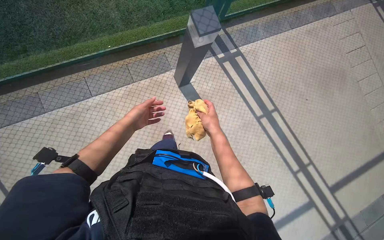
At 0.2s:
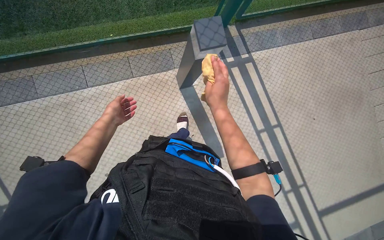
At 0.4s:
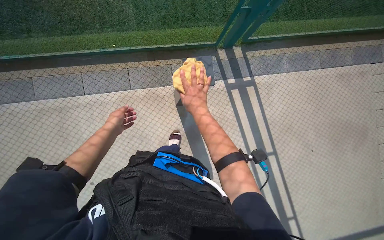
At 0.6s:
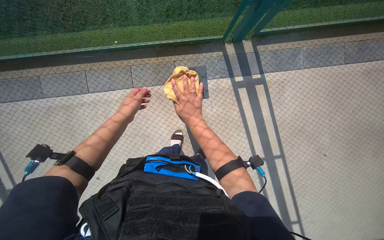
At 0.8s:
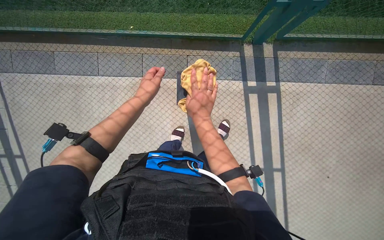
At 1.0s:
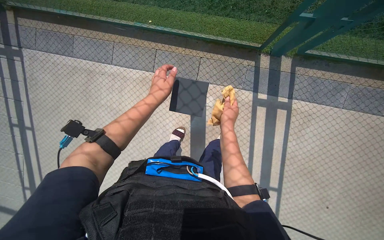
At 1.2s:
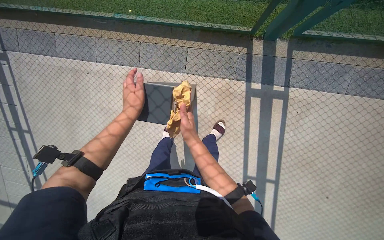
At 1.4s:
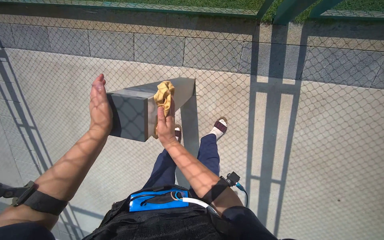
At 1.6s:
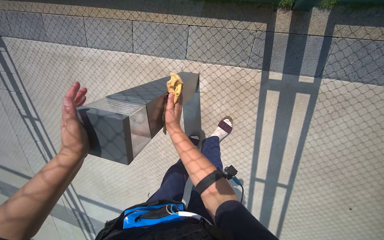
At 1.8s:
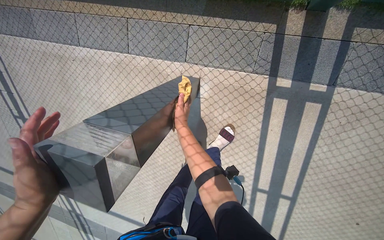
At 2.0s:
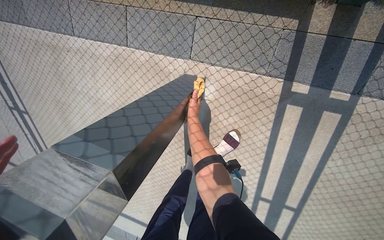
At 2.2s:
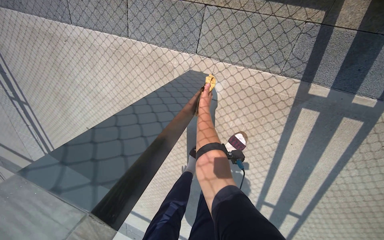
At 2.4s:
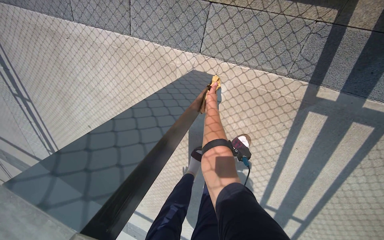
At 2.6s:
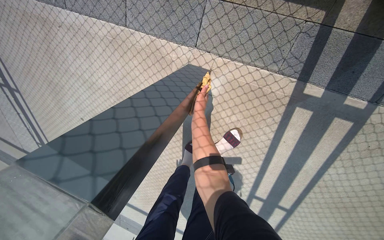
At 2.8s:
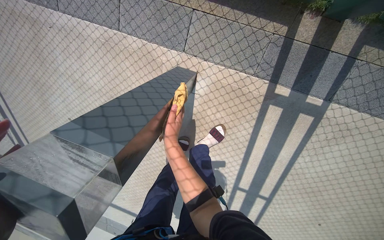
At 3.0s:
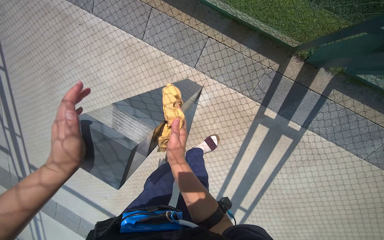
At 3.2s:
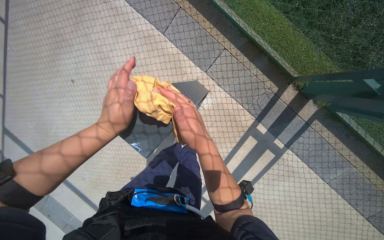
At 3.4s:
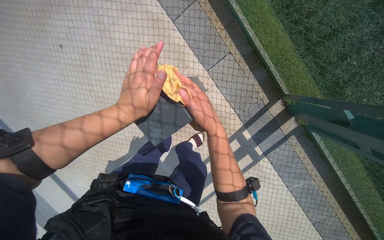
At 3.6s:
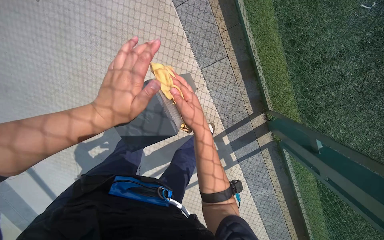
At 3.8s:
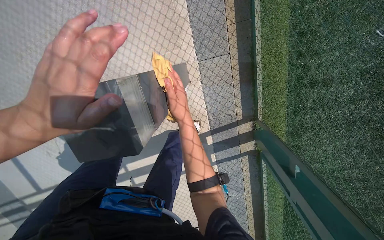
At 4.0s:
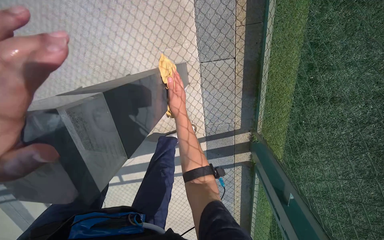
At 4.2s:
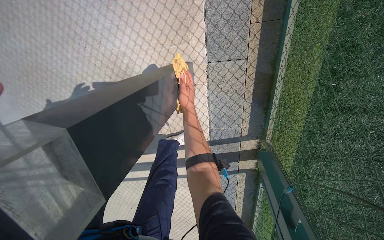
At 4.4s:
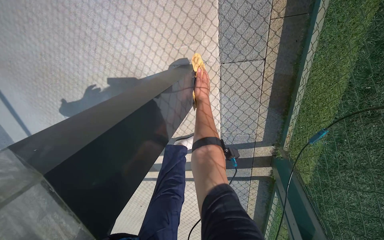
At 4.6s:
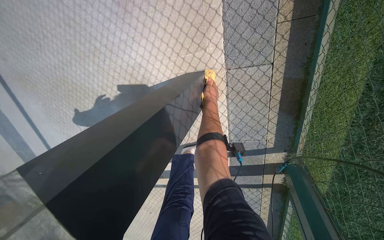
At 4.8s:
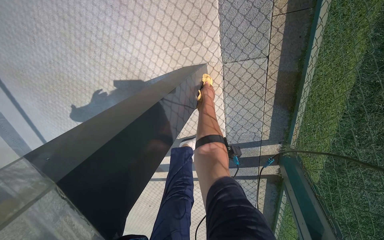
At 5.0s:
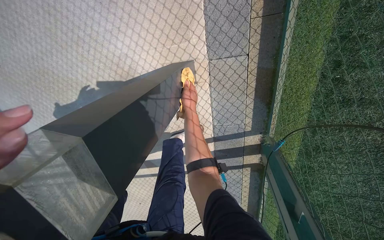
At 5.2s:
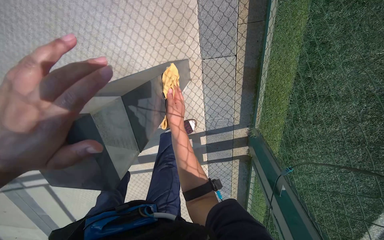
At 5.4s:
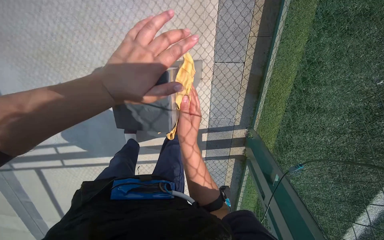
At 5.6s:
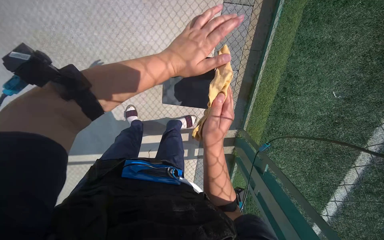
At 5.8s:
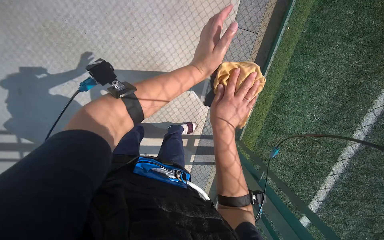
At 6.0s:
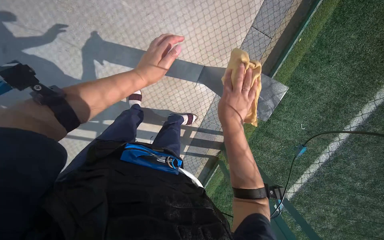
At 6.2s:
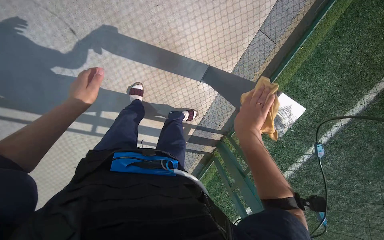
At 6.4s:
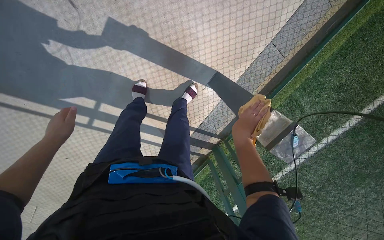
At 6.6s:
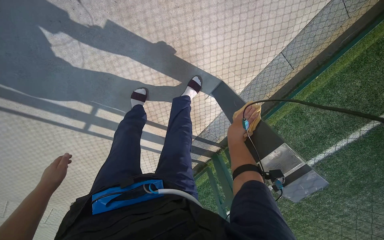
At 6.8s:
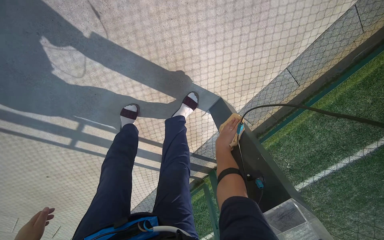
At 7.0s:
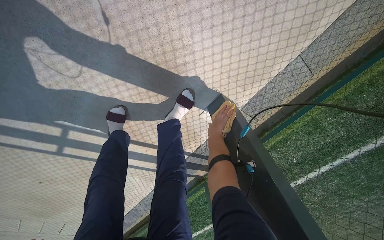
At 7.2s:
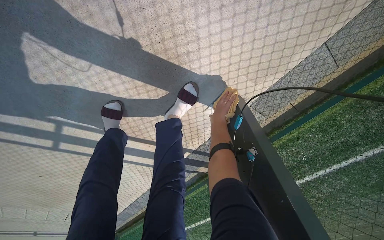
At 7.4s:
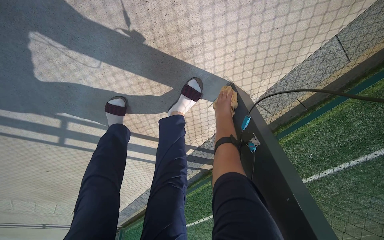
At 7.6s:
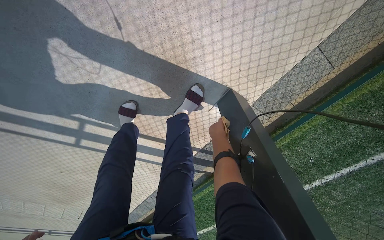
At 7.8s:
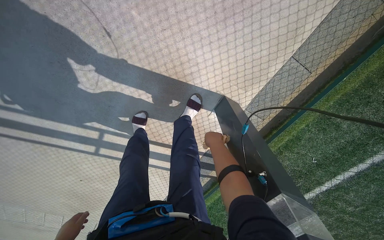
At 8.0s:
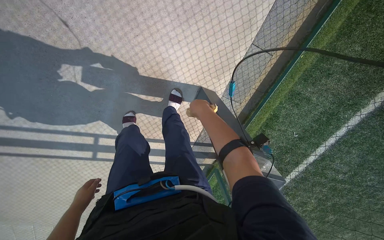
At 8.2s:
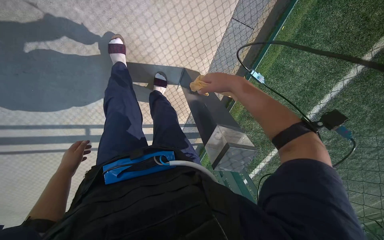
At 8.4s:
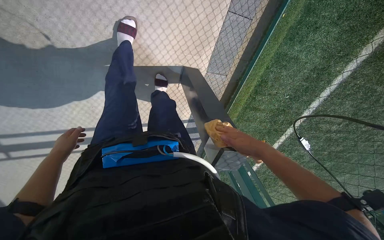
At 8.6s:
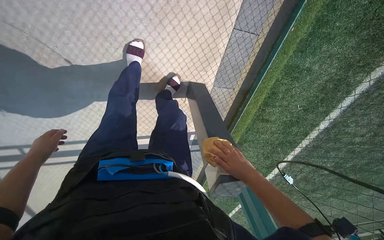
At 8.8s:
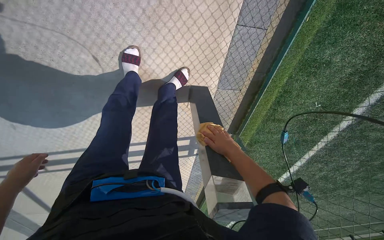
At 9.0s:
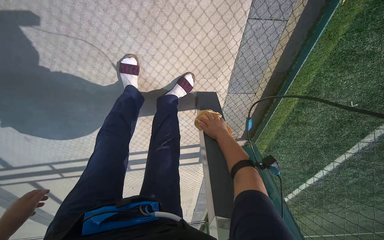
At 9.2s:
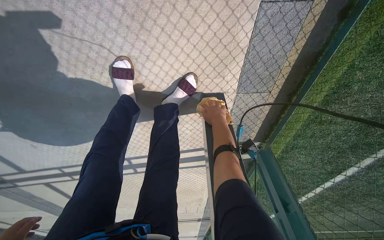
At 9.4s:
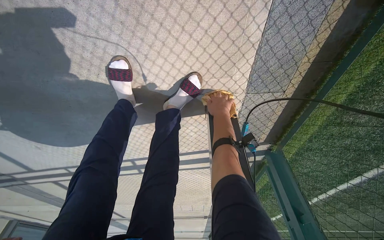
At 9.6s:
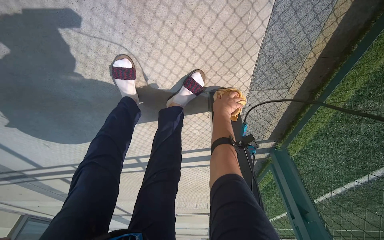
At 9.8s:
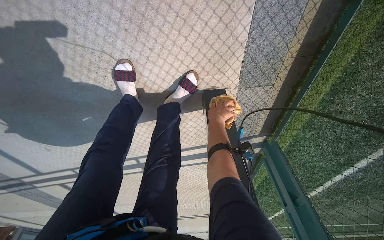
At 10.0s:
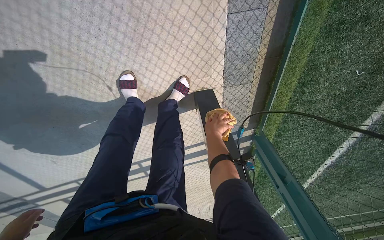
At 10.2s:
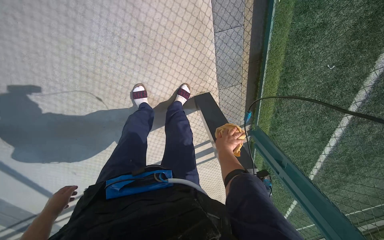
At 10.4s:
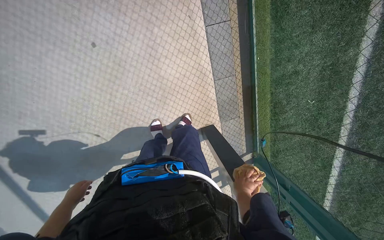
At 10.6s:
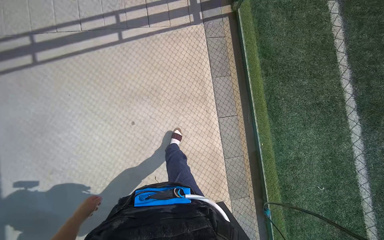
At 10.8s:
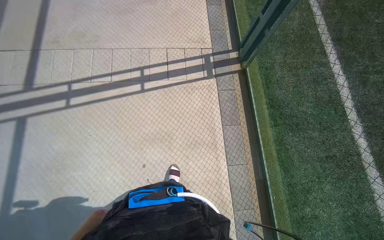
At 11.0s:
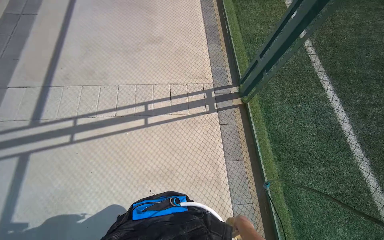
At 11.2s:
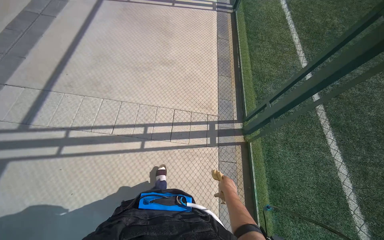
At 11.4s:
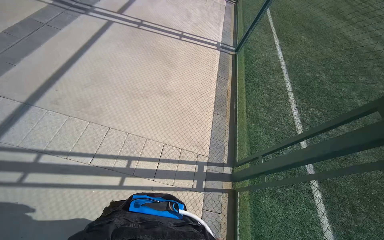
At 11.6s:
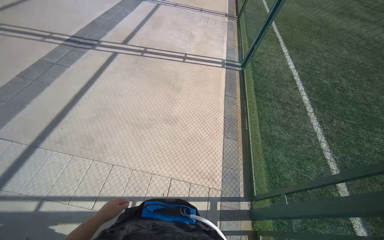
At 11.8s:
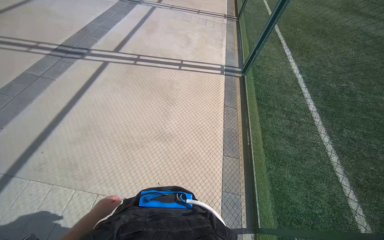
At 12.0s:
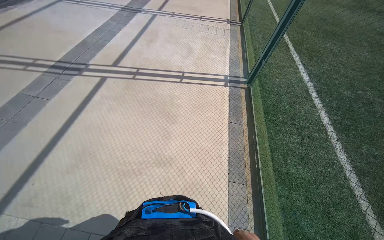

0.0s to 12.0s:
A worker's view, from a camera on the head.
Job: wiping surfaces.
The whole recording: Wiping outdoor structures with cloth. The worker wipes the outdoor lights with a cloth, periodically re-wetting it in a bucket.
0.0s to 1.6s: The wearer moves approximately 70 cm. The head rotates approximately 30 degrees to the left. The view tilts roughly 15 degrees downward.
1.6s to 3.0s: The right hand reaches some 40 cm farther from the camera, then returns.
4.4s to 6.0s: The camera is carried some 70 cm. The camera is aimed approximately 30 degrees further to the right.
6.0s to 7.6s: The camera is carried roughly 60 cm. The view tips downward by roughly 15 degrees.
7.6s to 9.0s: The view swings approximately 20 degrees to the left. The right hand heads nearer to the camera, covering roughly 15 cm.
9.0s to 10.4s: The right hand is displaced down the picture by roughly 35 cm.
10.4s to 12.0s: The wearer moves about 1.5 m. The view tips upward by approximately 25 degrees.

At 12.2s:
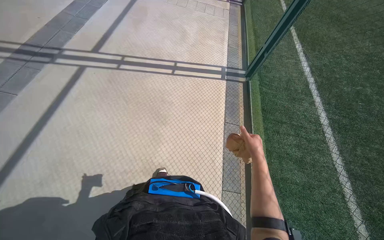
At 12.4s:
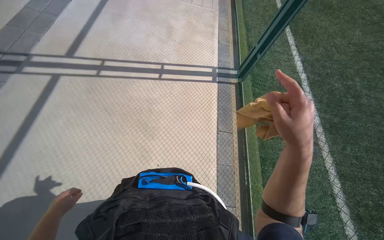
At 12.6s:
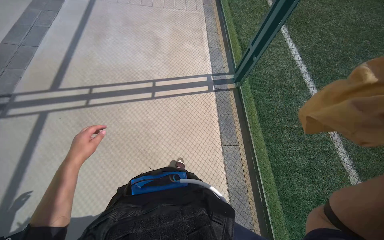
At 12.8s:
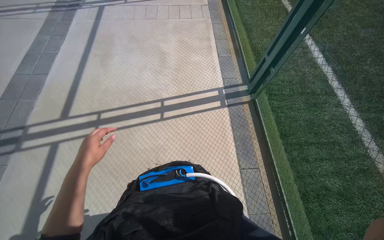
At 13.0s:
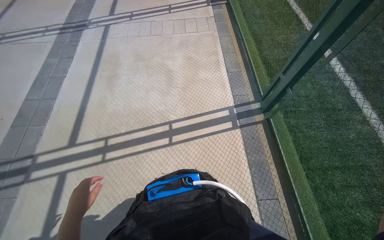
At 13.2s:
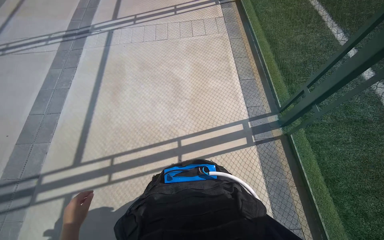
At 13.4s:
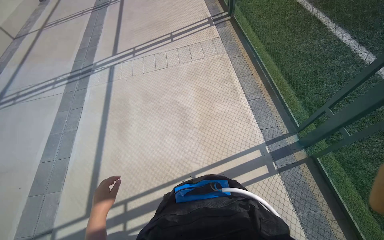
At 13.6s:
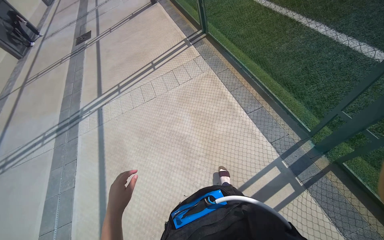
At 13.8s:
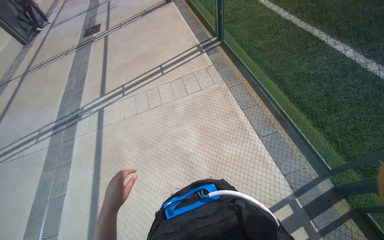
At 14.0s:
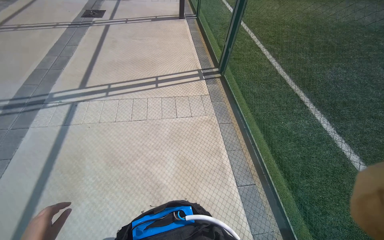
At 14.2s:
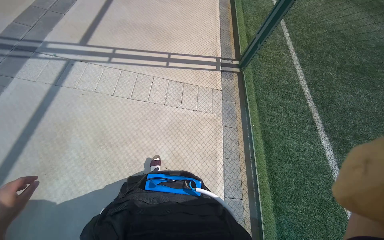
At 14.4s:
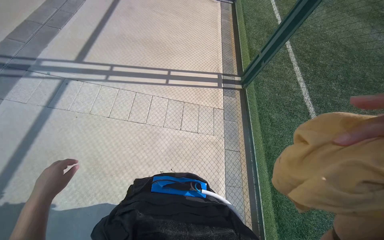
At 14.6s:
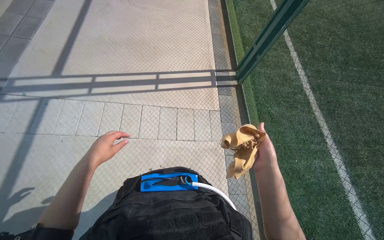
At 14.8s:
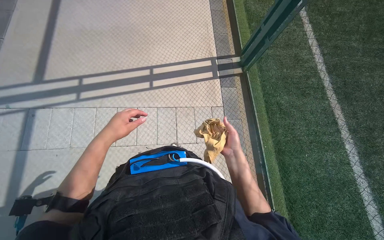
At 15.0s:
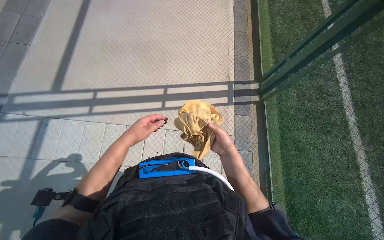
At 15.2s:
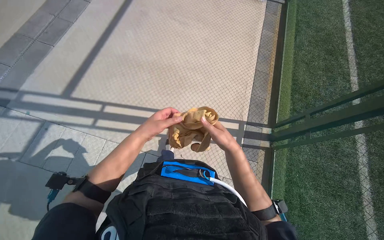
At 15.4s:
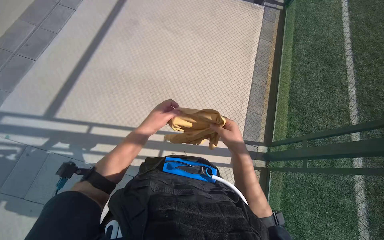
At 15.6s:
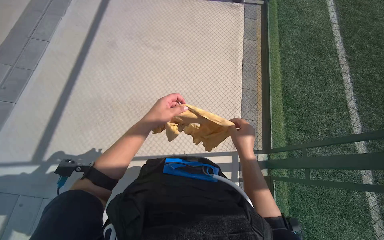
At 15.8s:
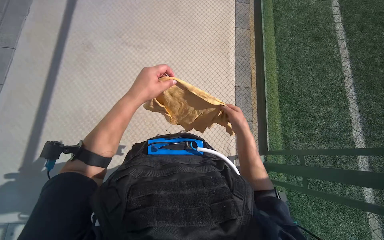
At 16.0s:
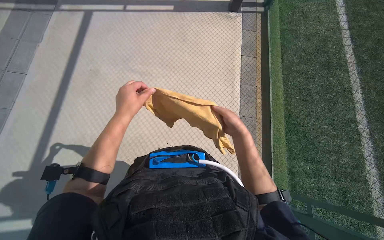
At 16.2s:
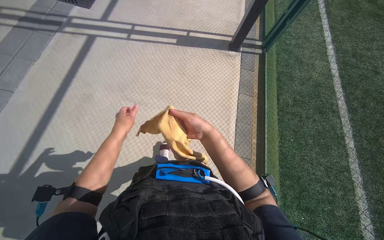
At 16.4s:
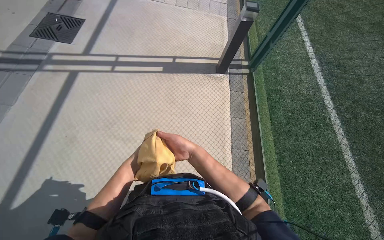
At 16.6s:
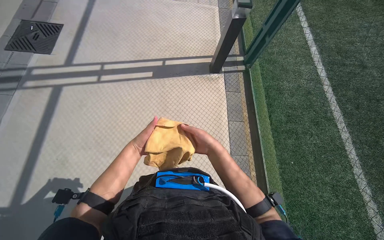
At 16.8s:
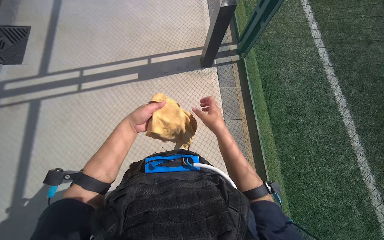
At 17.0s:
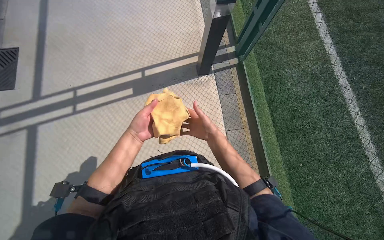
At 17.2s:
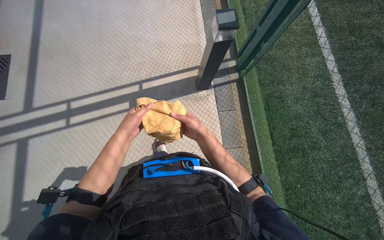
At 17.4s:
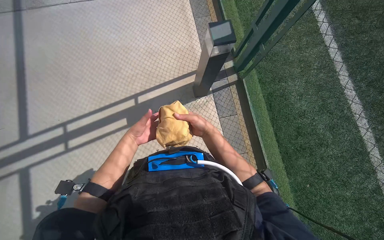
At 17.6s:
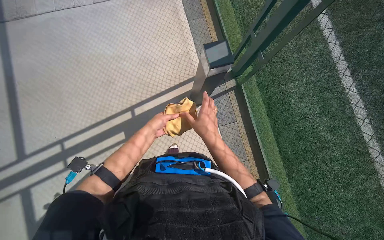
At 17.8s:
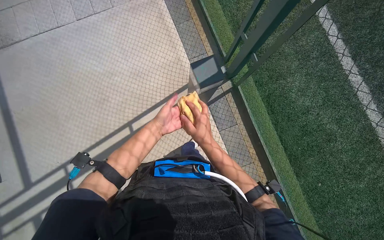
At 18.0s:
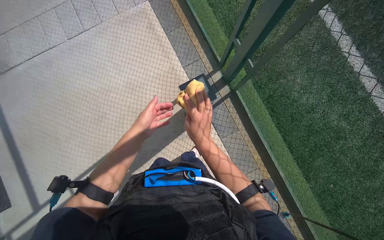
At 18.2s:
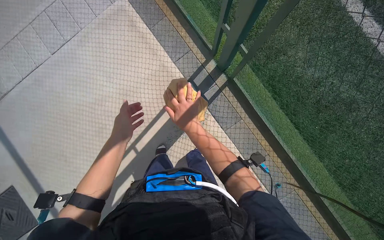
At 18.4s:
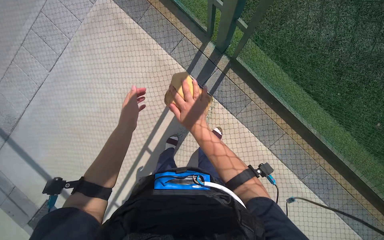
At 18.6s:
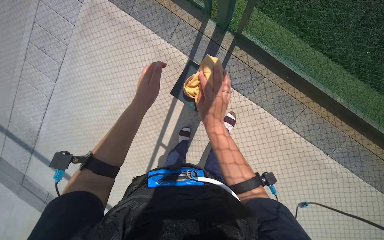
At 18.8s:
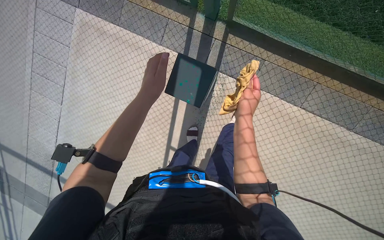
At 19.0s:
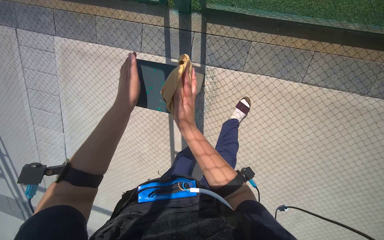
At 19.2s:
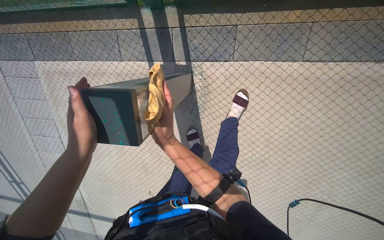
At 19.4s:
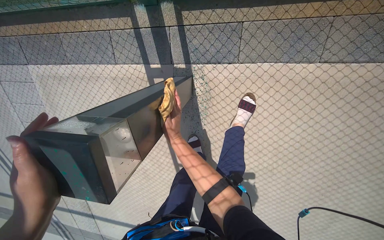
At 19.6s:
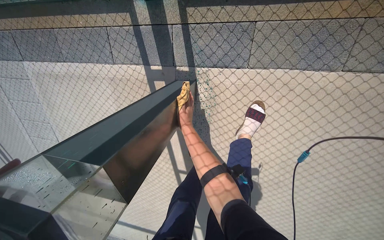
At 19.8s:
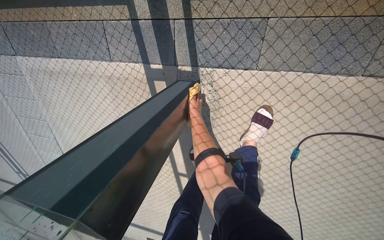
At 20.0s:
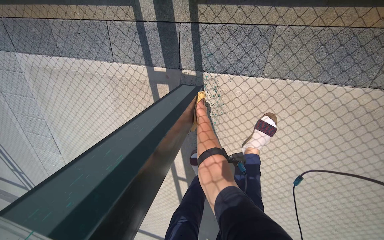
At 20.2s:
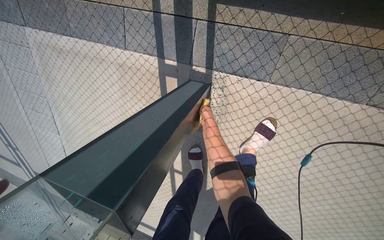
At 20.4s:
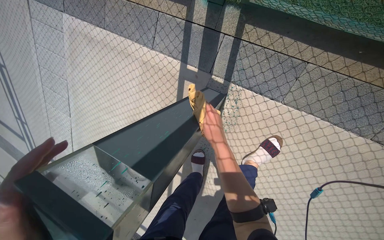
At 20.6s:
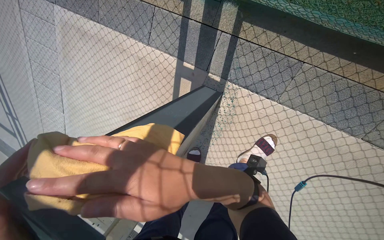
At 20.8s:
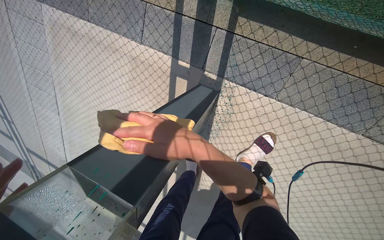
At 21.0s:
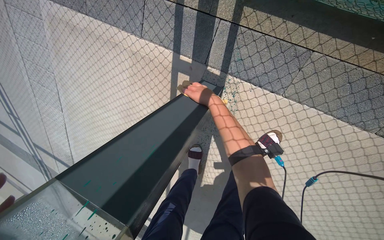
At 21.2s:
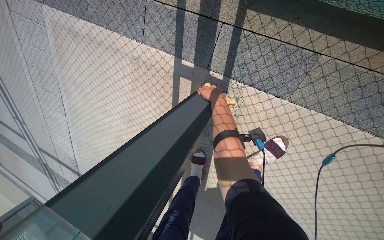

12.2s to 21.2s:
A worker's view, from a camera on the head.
Job: wiping surfaces.
The whole recording: Wiping outdoor structures with cloth. The worker wipes the outdoor lights with a cloth, periodically re-wetting it in a bucket.
15.2s to 16.6s: The camera travels roughly 1 m.
18.2s to 19.8s: The camera travels some 40 cm. The view swings approximately 15 degrees to the left. The wearer looks some 15 degrees further downward. The scene rotates counterclockwise by approximately 35 degrees.
19.8s to 21.2s: The right hand swings nearer and farther, about 40 cm each way, with 2 reversals.
